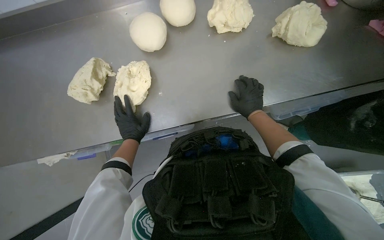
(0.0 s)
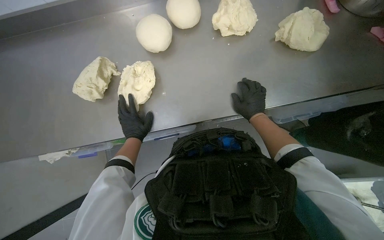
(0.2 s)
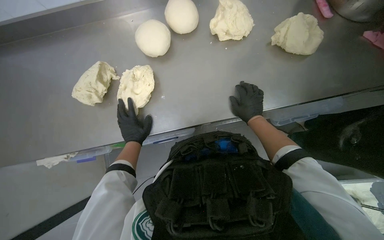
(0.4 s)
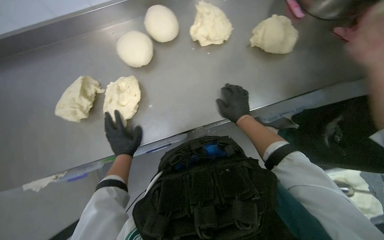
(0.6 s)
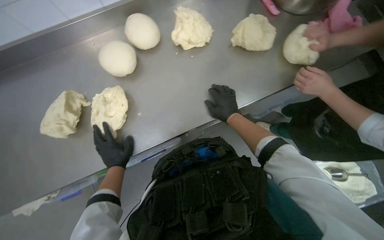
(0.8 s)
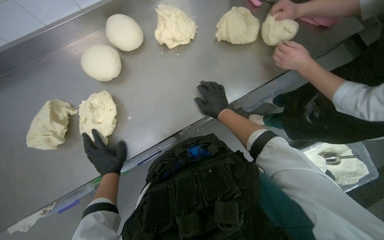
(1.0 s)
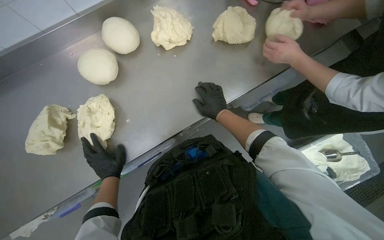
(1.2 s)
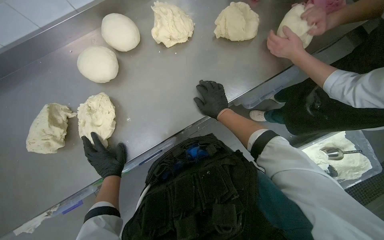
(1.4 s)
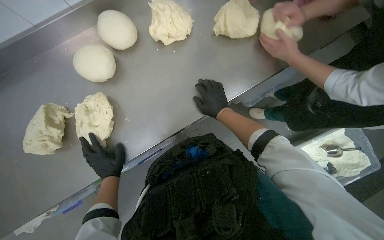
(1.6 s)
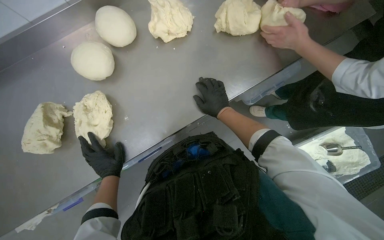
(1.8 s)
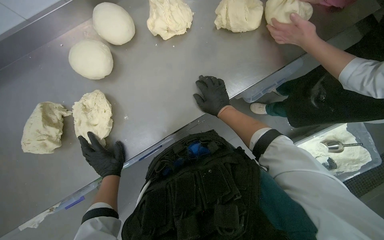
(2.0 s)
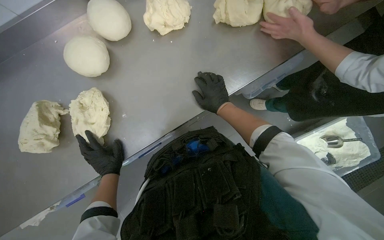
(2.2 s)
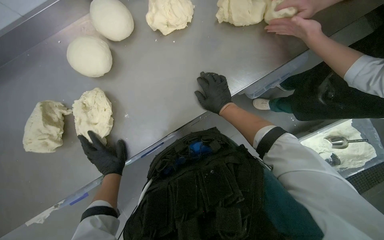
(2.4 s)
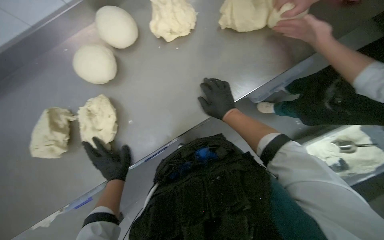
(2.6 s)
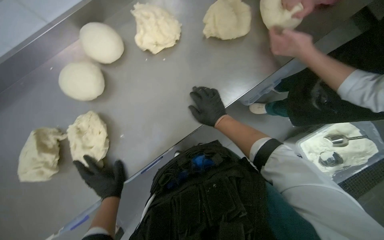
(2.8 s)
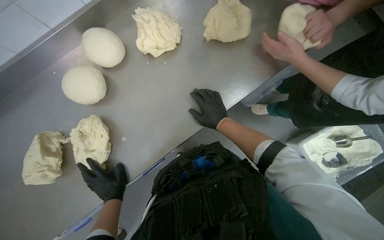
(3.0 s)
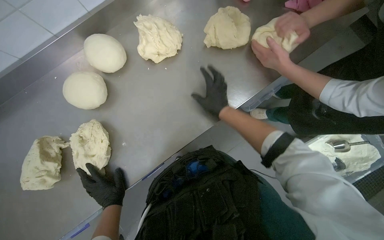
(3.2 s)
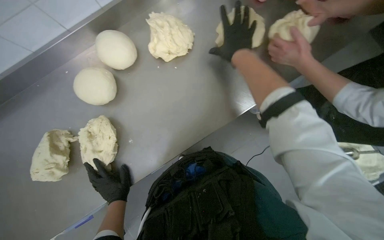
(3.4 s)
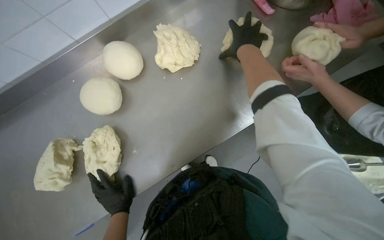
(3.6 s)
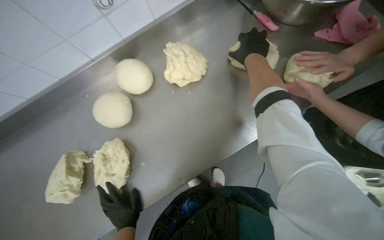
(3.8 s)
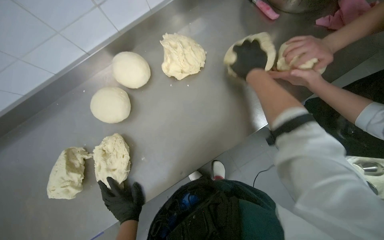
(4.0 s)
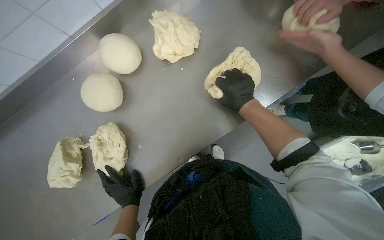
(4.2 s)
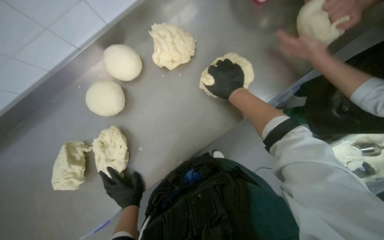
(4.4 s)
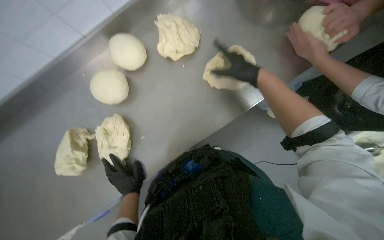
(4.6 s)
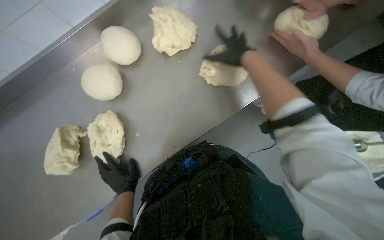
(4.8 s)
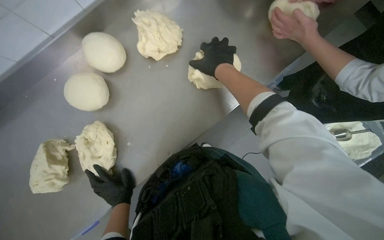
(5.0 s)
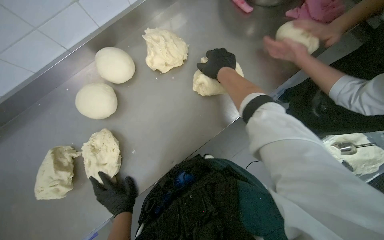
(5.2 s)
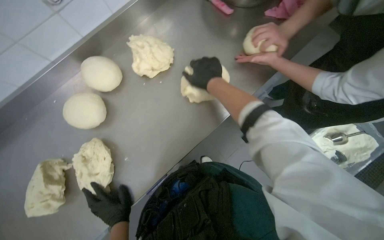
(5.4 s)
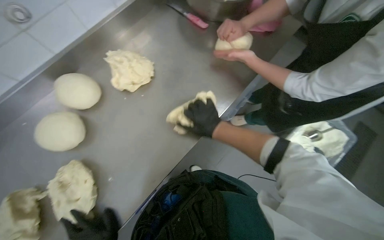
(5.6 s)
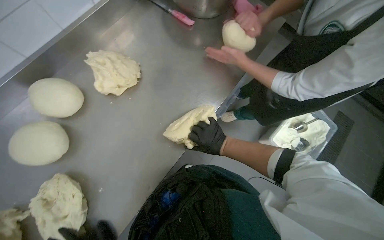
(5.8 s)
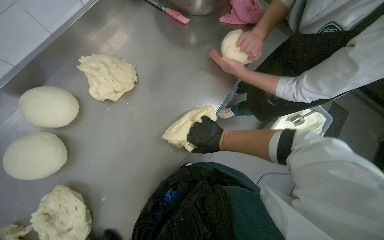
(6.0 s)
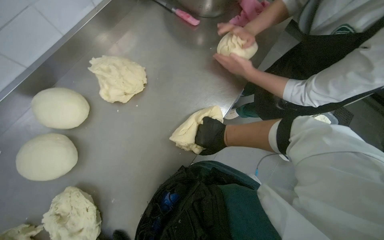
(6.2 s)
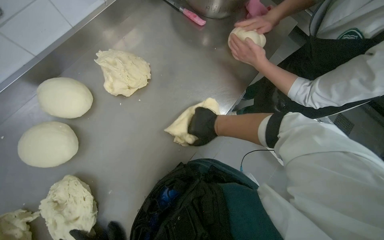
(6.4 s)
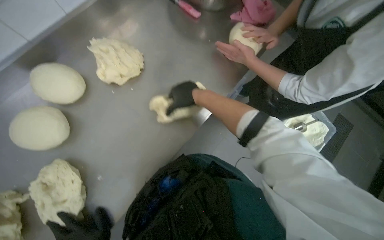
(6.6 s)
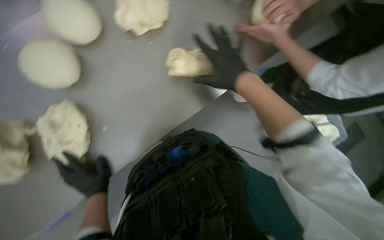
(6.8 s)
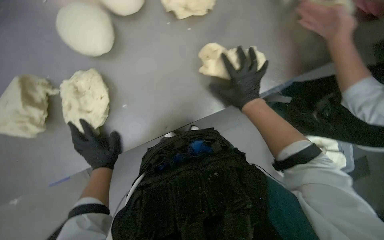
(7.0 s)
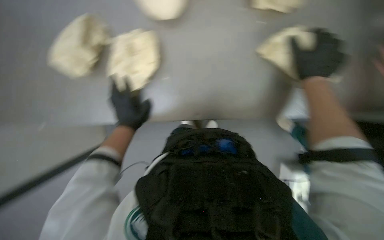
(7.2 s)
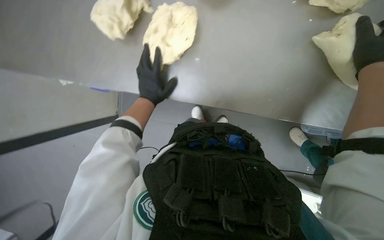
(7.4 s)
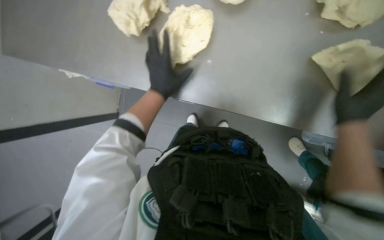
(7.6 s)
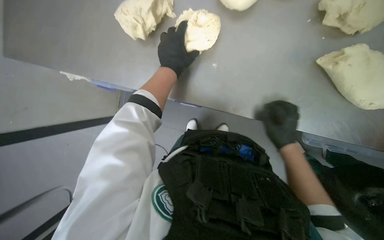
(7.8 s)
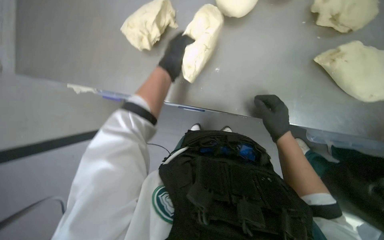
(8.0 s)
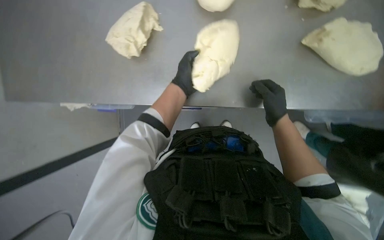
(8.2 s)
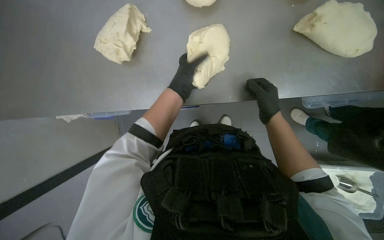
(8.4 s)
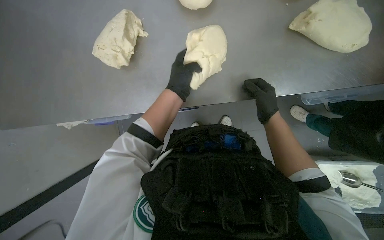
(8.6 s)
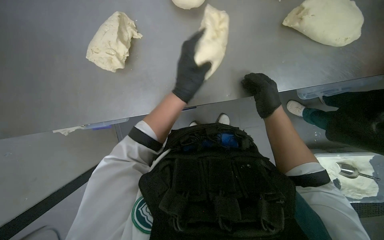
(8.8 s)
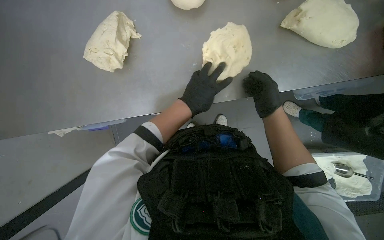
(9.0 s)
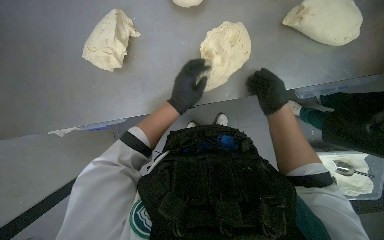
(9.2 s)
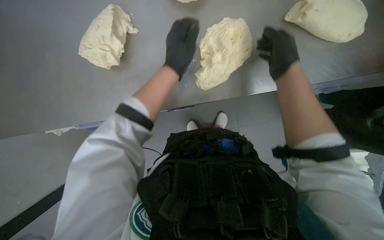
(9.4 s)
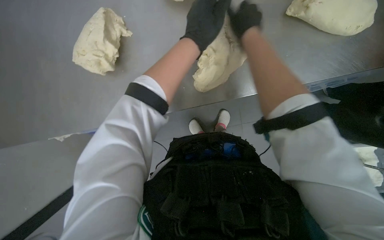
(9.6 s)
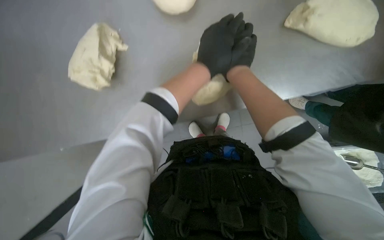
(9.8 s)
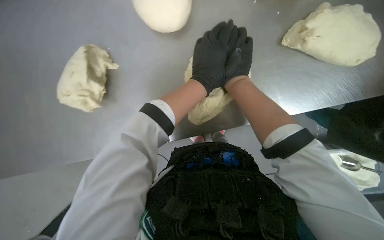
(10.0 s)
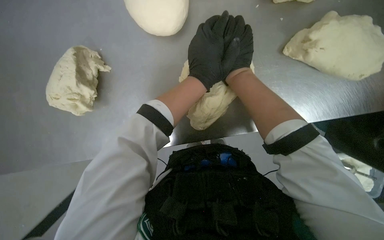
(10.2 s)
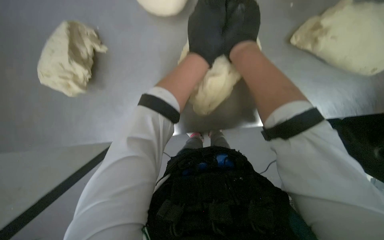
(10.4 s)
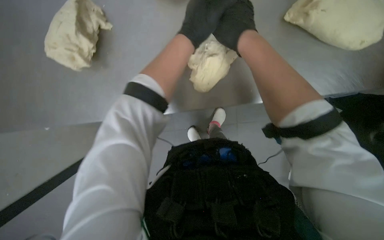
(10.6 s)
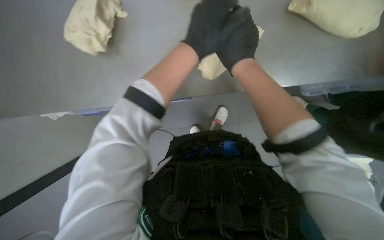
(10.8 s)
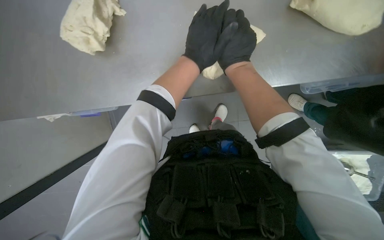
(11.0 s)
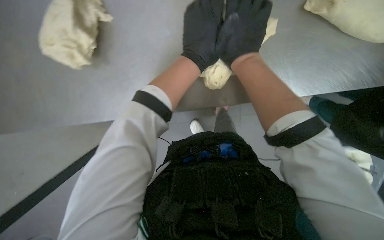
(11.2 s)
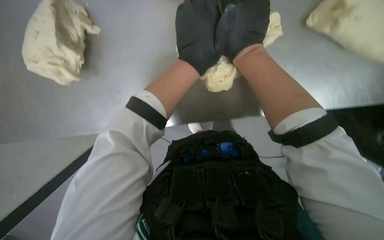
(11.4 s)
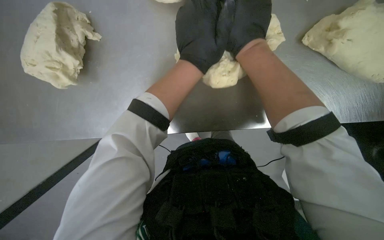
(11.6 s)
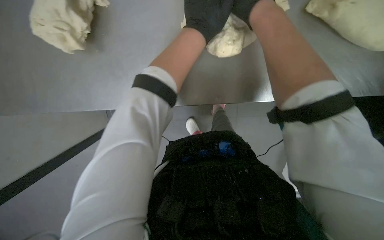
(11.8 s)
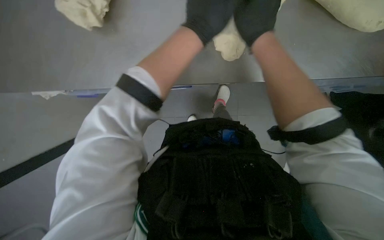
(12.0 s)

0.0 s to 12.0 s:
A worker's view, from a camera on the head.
Job: preparing food.
The whole recording: Shaping dough on counter. The worker shapes pieces of dough into round balls on the counter.
1.6 to 3.0 s: The hands stay in one place.
3.0 to 4.4 s: The right hand travels up the picture by some 10 cm.
4.4 to 6.0 s: The head rotates about 25 degrees to the right. The right hand moves down the picture, about 10 cm.
6.0 to 7.6 s: The scene turns roughly 45 degrees clockwise in the picture.
7.6 to 9.0 s: The left hand heads to the right, covering some 10 cm; the right hand heads farther from the camera and to the left, covering approximately 20 cm.
9.0 to 10.4 s: The left hand shifts some 25 cm up the picture.

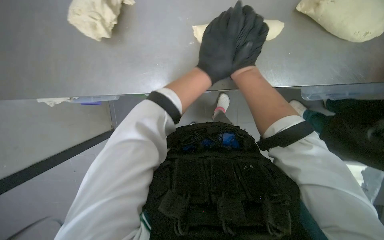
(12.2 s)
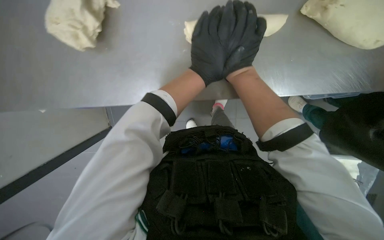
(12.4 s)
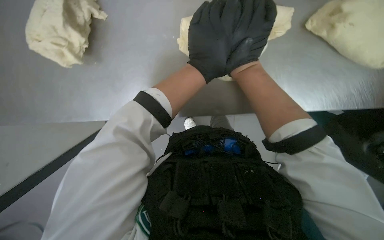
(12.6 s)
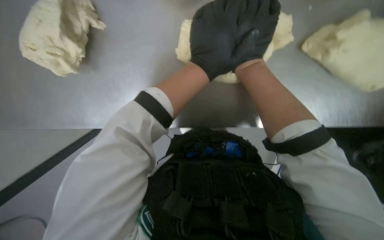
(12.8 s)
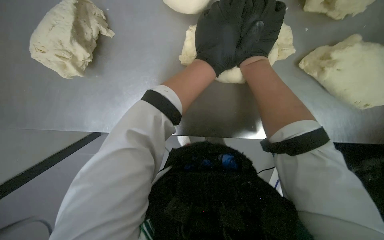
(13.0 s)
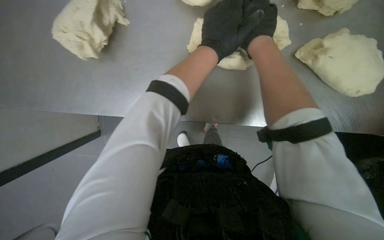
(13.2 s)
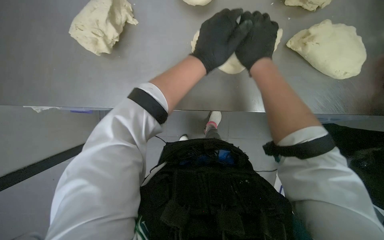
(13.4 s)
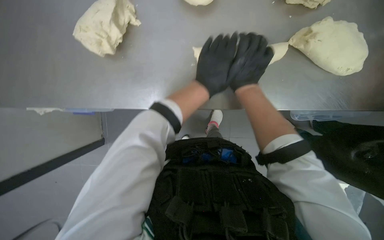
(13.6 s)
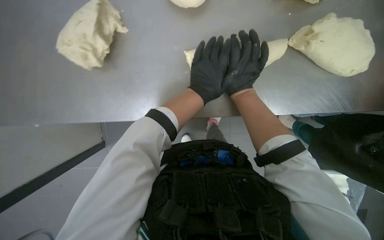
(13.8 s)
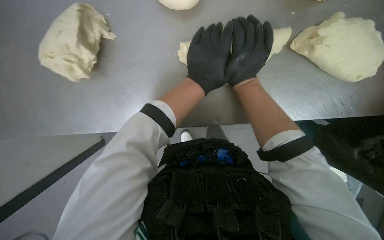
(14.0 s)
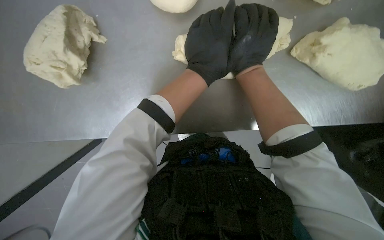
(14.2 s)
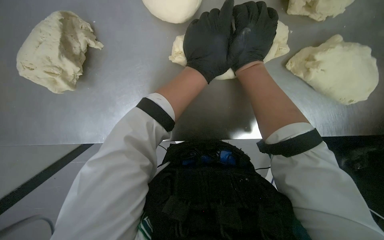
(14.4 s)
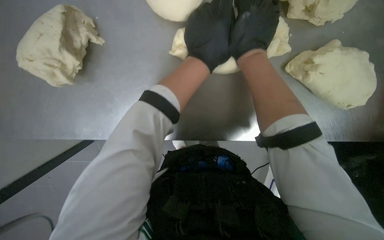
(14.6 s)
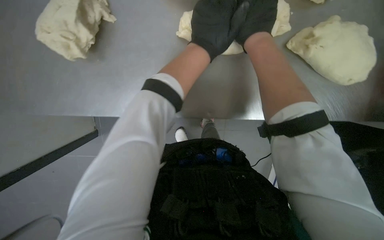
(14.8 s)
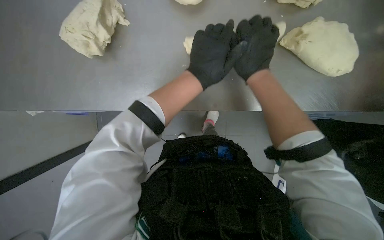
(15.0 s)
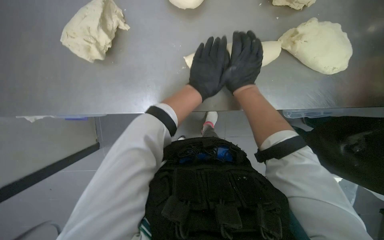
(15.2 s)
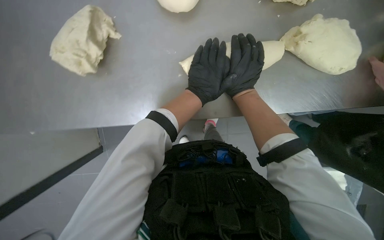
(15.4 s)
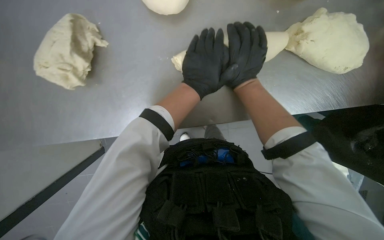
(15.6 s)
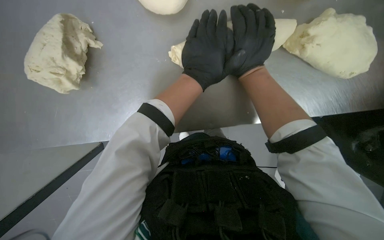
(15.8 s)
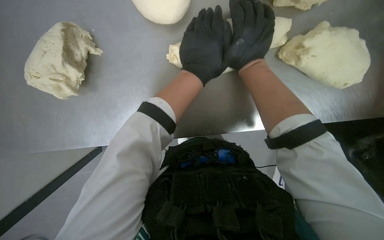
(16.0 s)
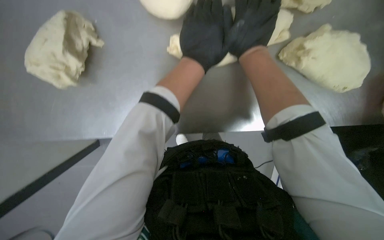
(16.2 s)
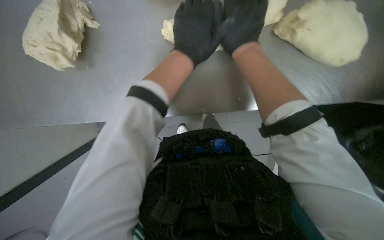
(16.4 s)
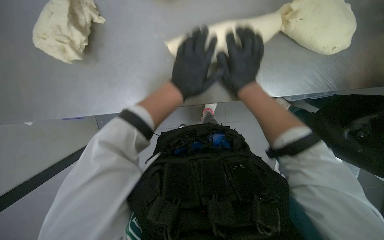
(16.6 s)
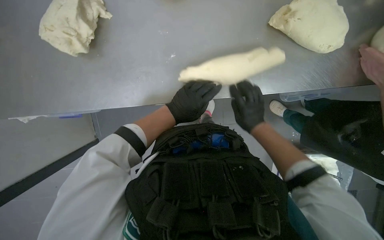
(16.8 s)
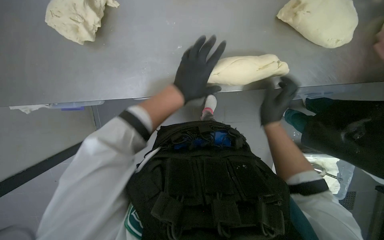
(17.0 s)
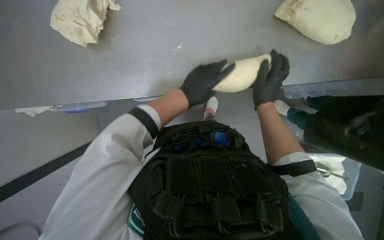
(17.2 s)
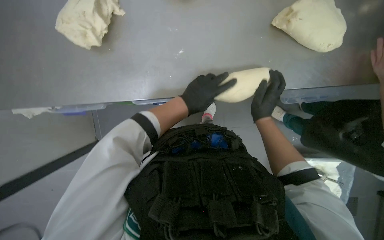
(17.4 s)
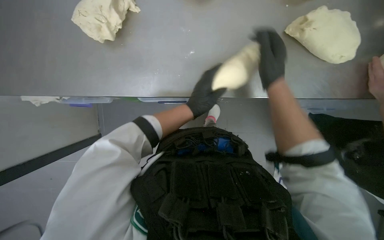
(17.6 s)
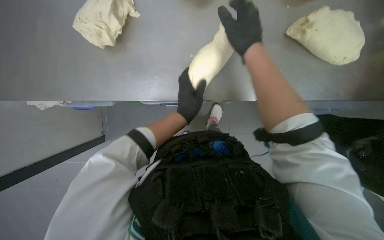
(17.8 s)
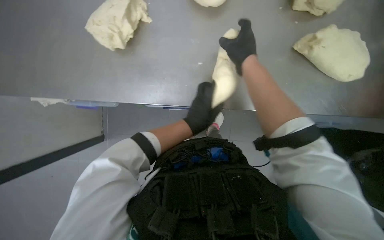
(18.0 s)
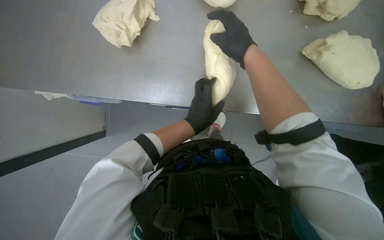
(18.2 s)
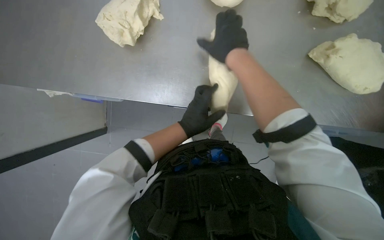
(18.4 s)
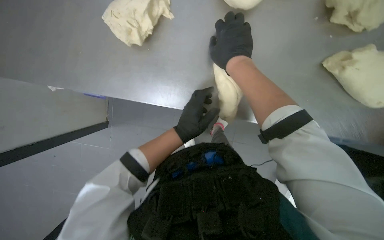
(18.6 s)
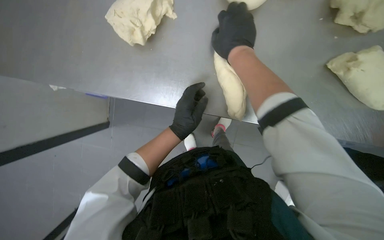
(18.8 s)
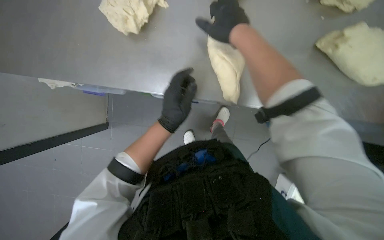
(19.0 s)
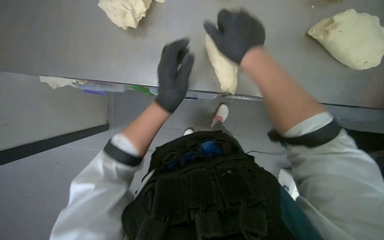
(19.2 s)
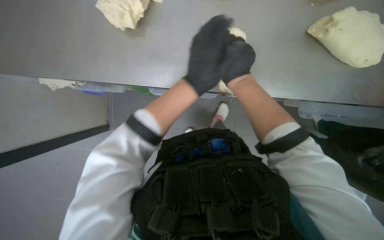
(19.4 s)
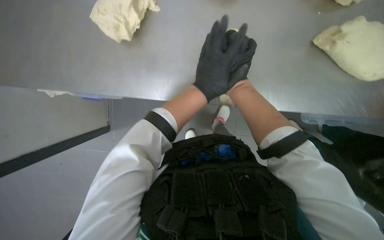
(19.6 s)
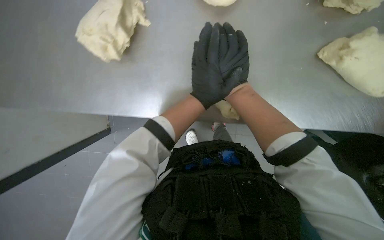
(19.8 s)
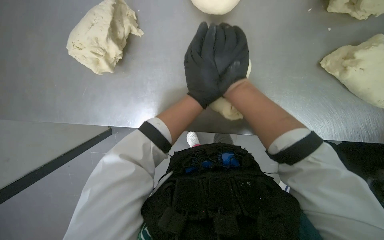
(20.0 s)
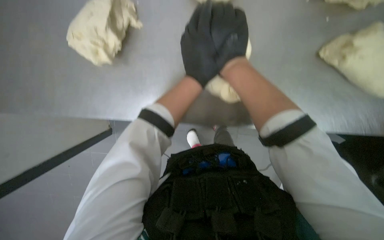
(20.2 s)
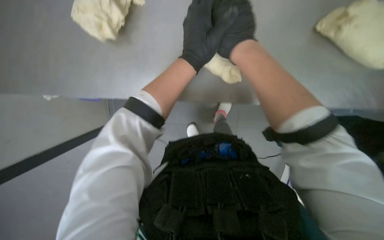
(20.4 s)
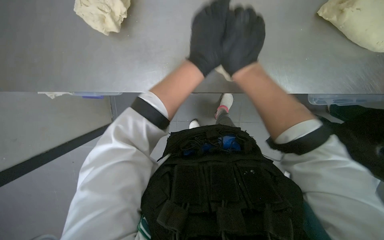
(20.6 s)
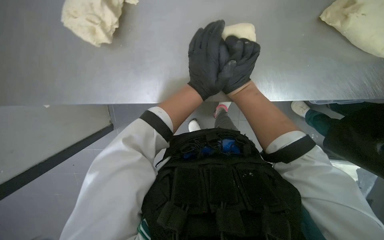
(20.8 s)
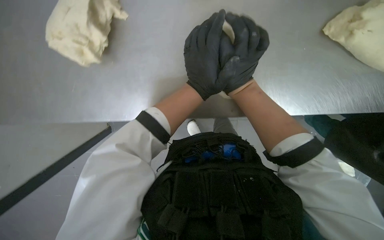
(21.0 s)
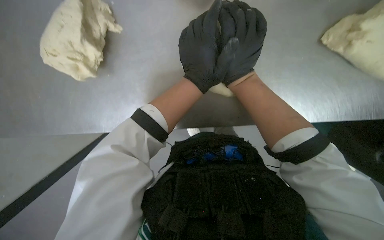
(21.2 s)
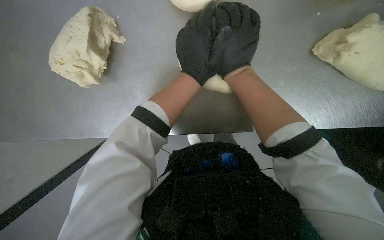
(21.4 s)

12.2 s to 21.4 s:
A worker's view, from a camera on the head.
Job: preparing food.
The whole recording: Shaping dough on counter. The worker shapes pieces of dough into round balls on the counter.
13.8 to 15.2 s: The right hand moves some 10 cm nearer to the camera and comes back.
15.2 to 16.8 s: The wearer looks roughly 15 degrees further downward.
18.4 to 19.8 s: The right hand is displaced up the picture by some 15 cm.
19.8 to 21.4 s: The right hand moves to the right, some 10 cm.
